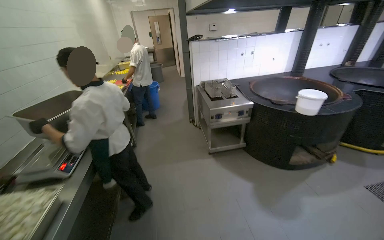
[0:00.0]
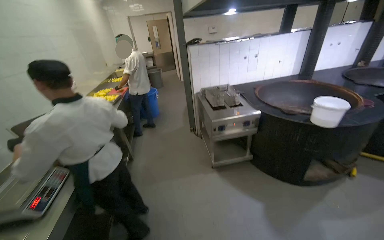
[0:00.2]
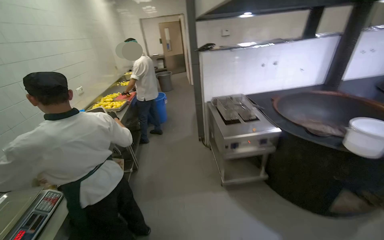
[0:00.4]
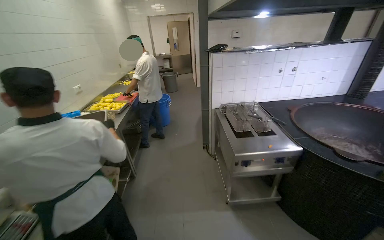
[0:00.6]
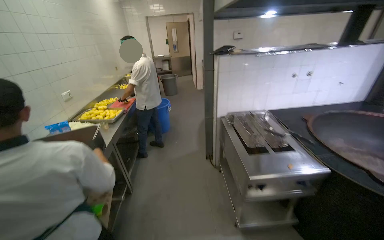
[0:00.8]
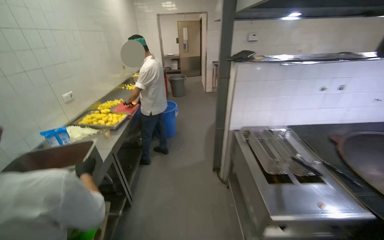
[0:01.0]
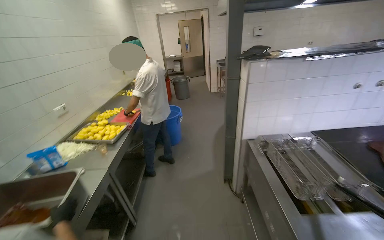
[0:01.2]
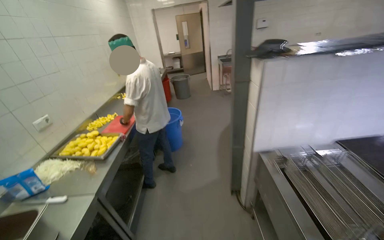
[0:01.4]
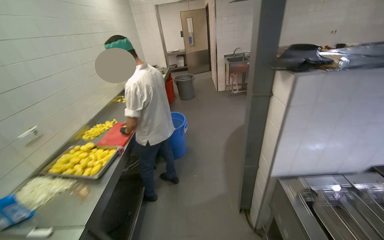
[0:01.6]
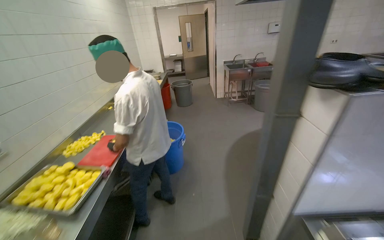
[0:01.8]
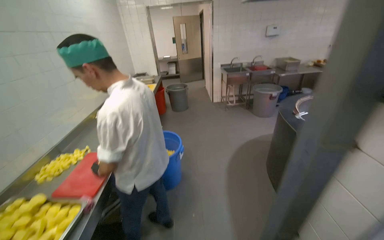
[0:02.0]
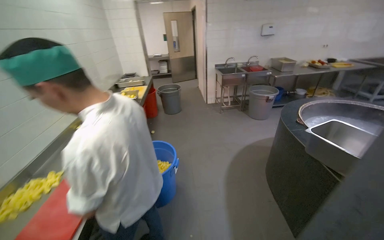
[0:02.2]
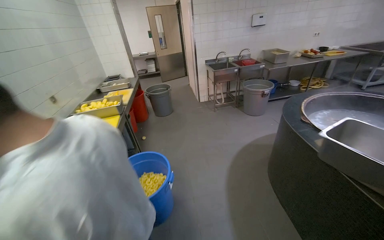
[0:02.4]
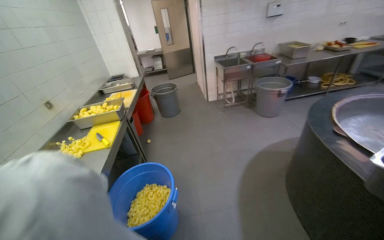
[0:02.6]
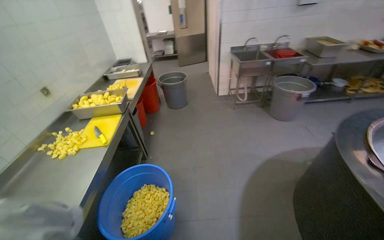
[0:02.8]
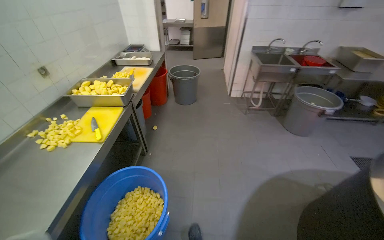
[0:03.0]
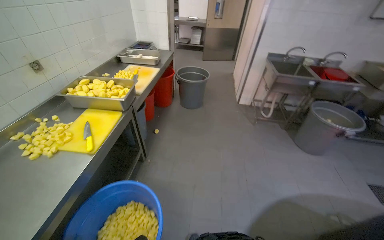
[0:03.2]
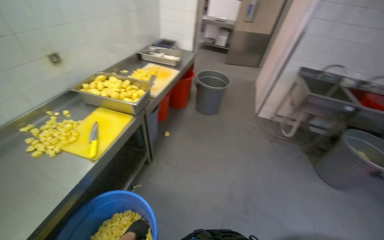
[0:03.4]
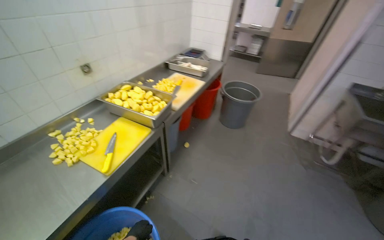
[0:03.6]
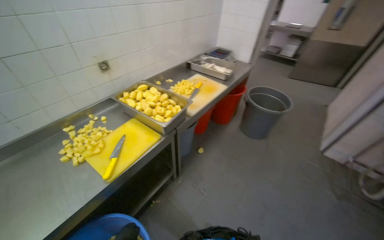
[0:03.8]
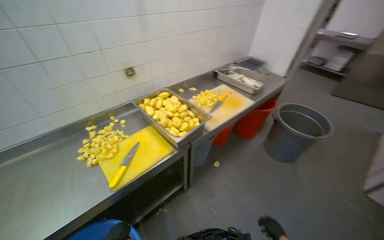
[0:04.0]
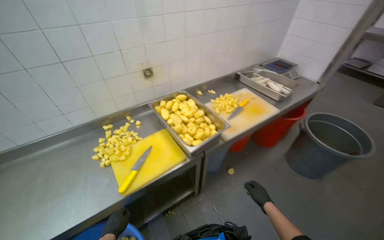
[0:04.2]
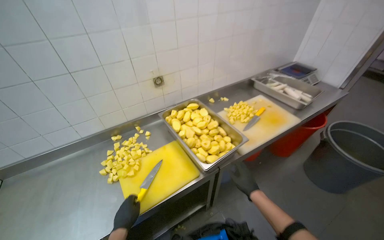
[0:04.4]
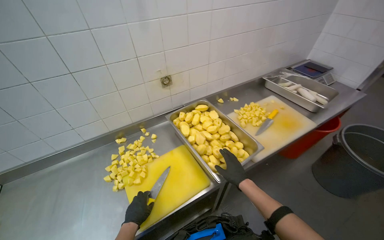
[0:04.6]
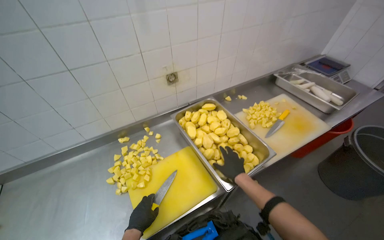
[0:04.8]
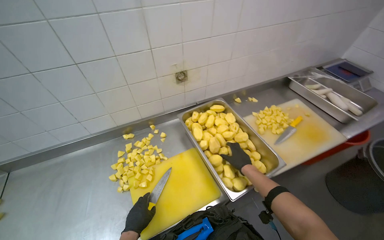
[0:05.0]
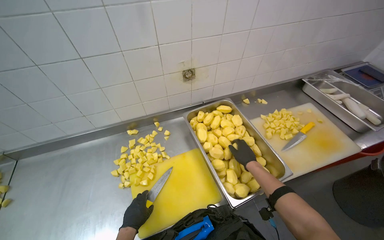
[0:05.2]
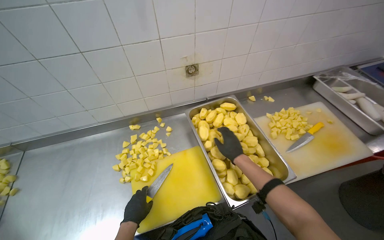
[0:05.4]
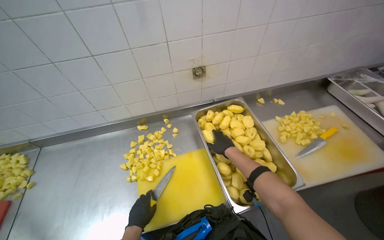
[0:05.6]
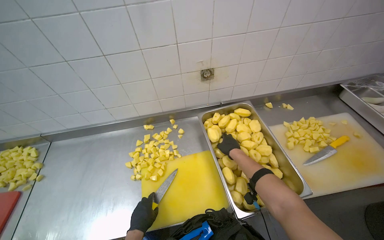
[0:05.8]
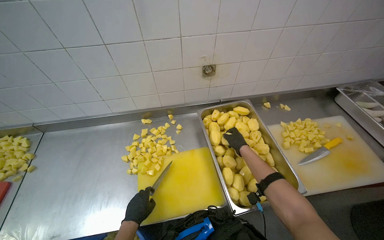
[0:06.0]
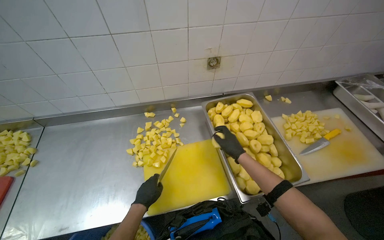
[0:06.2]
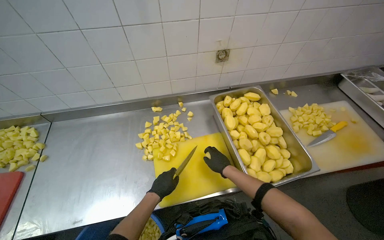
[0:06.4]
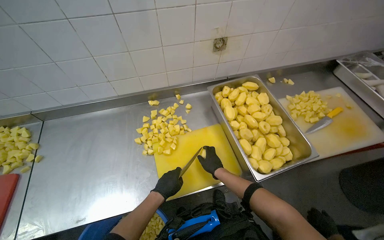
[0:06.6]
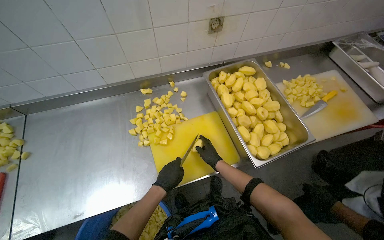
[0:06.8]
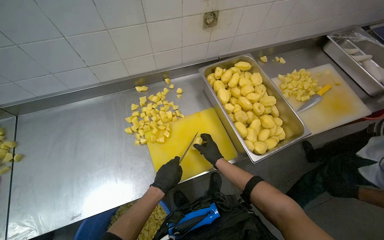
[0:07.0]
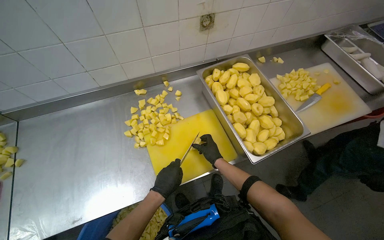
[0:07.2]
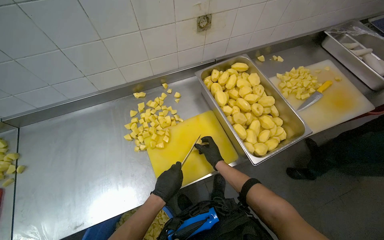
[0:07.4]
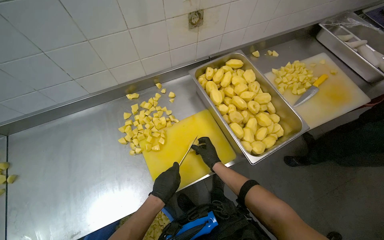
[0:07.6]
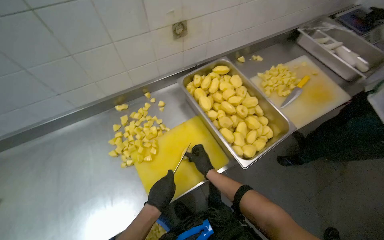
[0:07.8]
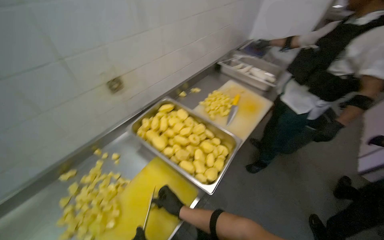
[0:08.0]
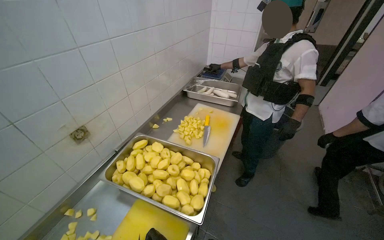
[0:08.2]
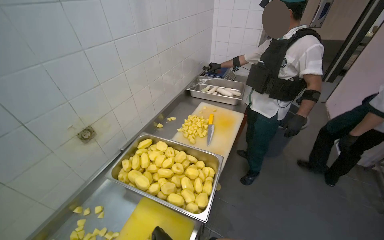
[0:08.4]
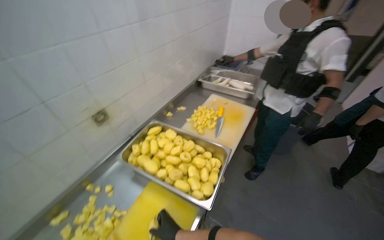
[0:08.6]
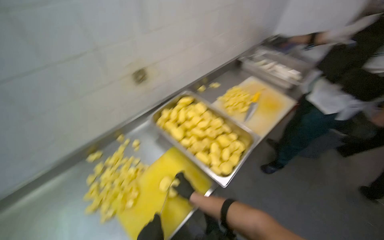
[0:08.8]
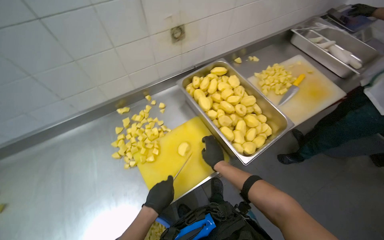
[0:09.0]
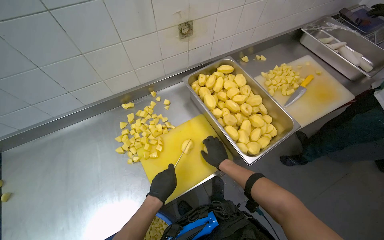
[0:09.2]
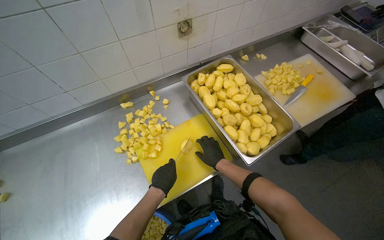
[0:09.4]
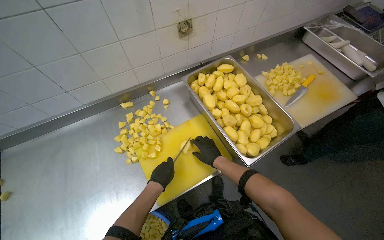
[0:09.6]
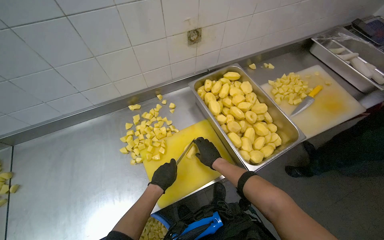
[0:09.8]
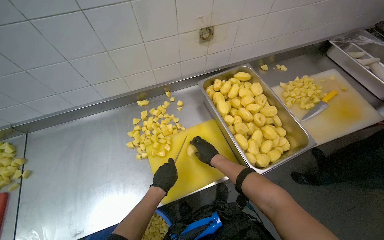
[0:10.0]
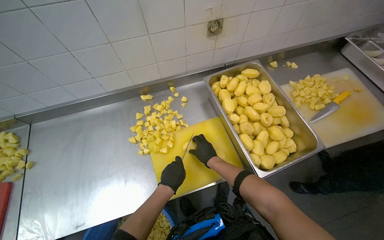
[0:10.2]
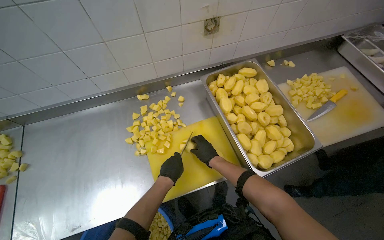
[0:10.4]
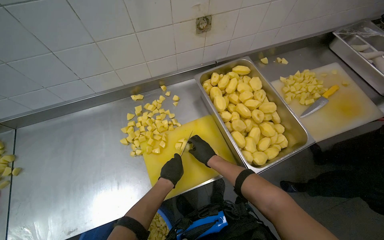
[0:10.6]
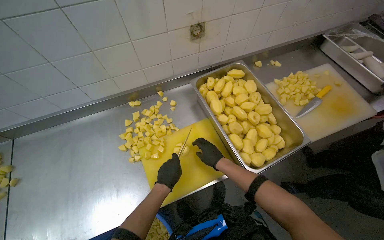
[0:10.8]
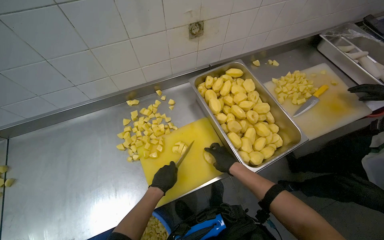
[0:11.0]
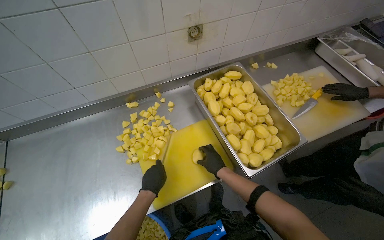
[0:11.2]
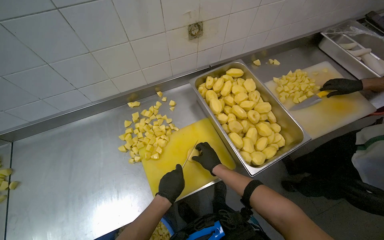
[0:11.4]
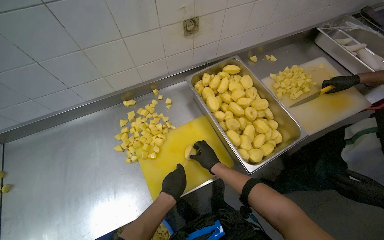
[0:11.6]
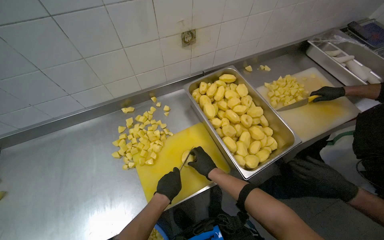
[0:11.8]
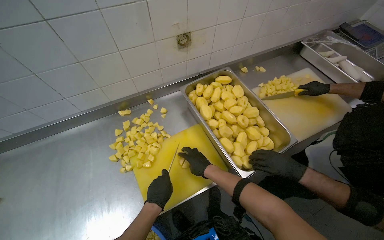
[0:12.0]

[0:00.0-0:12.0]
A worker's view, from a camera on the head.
Job: preparing food.
The whole recording: Cutting peeled potatoes into cubes. The worker continues cutting peeled potatoes into cubes on a yellow cutting board.
0.0 to 1.6 s: The camera is carried approximately 1.5 m.
1.6 to 3.0 s: The camera is carried approximately 1.5 m.
3.0 to 4.4 s: The head travels roughly 90 cm. The wearer looks roughly 55 degrees further to the left.
4.4 to 6.0 s: The wearer's head swings some 20 degrees to the left. The view tilts about 10 degrees downward. The right hand goes approximately 50 cm farther from the camera and up the picture.
6.0 to 7.6 s: The right hand moves down the picture and to the left, about 30 cm.

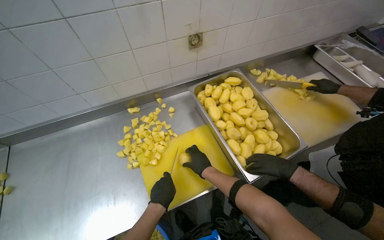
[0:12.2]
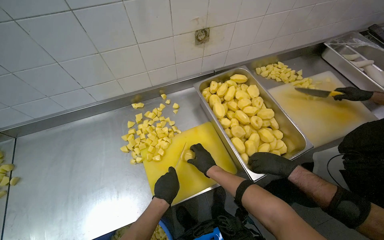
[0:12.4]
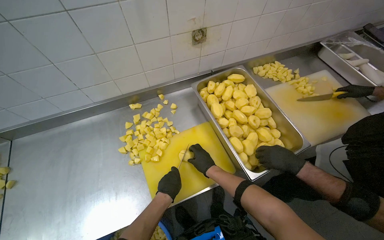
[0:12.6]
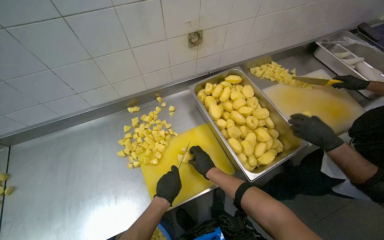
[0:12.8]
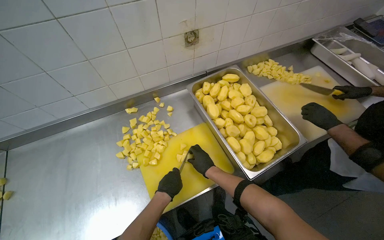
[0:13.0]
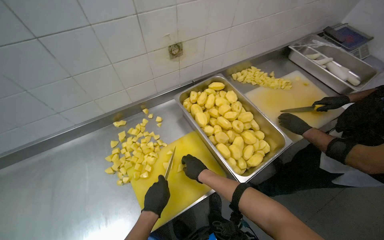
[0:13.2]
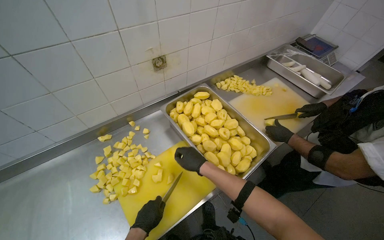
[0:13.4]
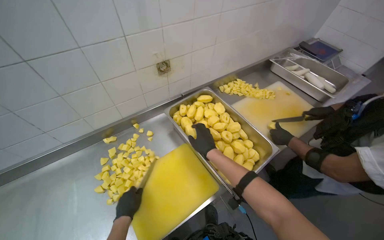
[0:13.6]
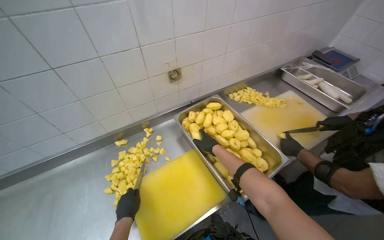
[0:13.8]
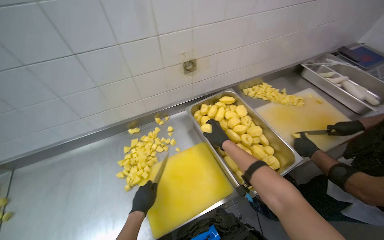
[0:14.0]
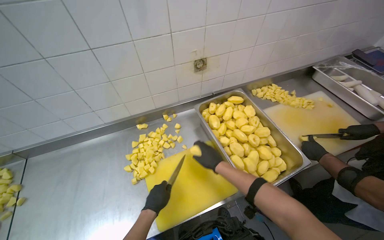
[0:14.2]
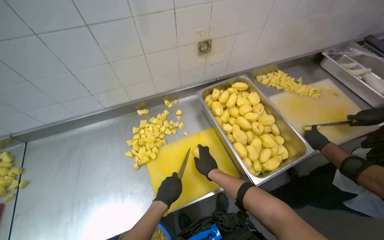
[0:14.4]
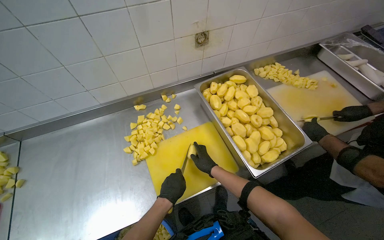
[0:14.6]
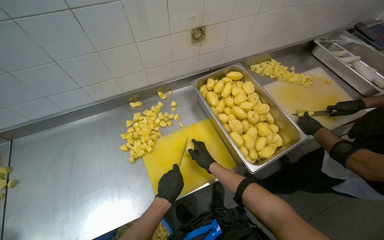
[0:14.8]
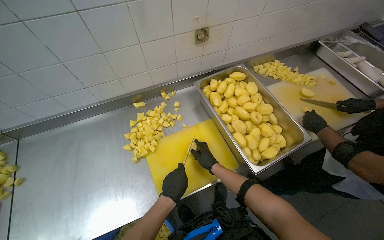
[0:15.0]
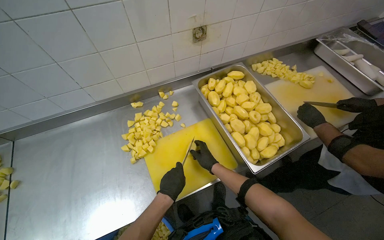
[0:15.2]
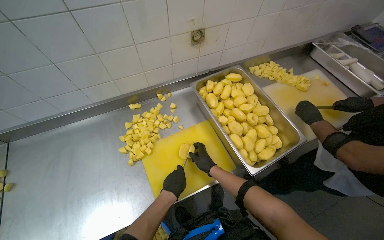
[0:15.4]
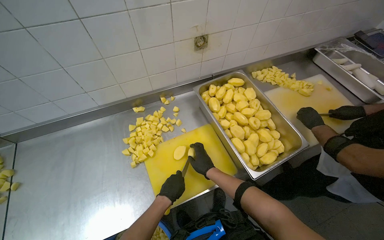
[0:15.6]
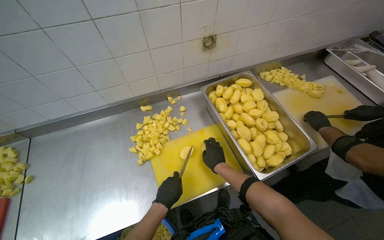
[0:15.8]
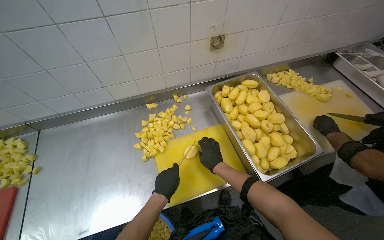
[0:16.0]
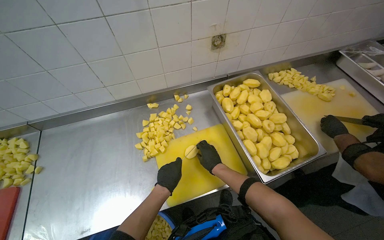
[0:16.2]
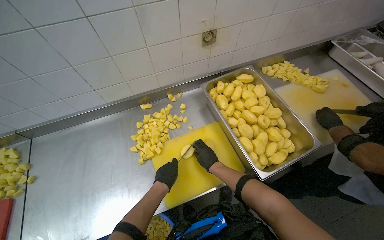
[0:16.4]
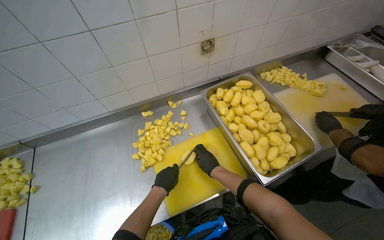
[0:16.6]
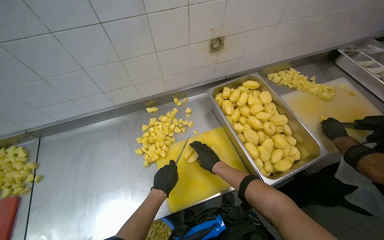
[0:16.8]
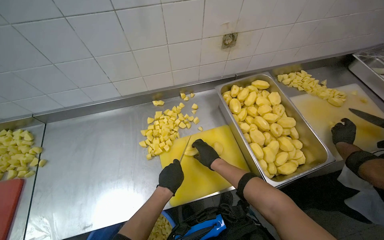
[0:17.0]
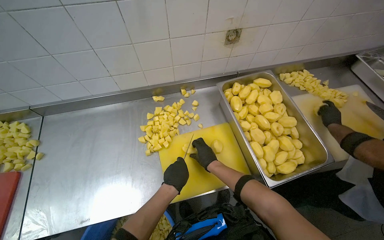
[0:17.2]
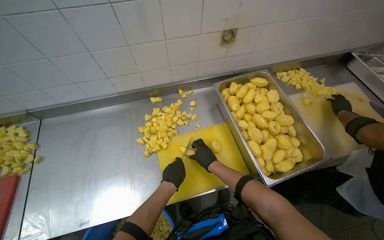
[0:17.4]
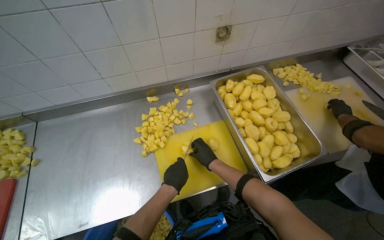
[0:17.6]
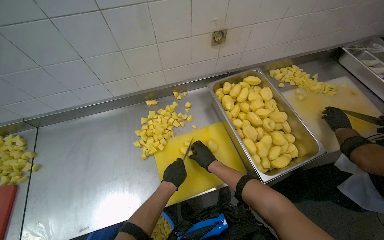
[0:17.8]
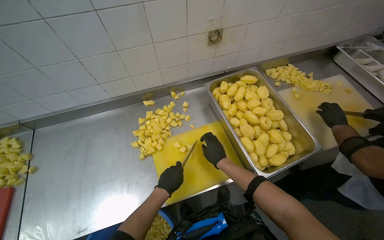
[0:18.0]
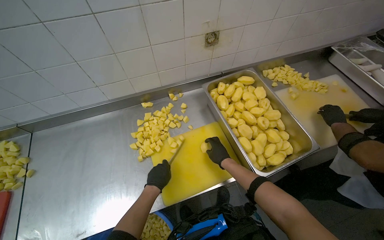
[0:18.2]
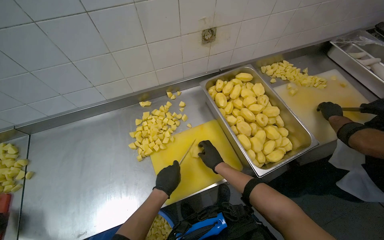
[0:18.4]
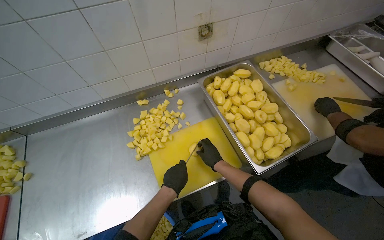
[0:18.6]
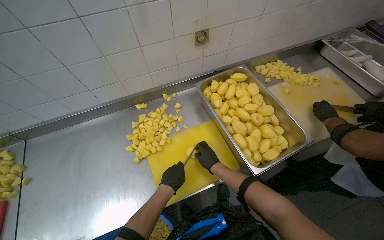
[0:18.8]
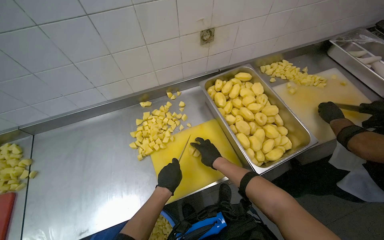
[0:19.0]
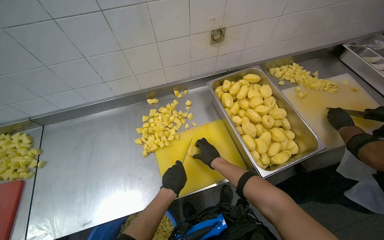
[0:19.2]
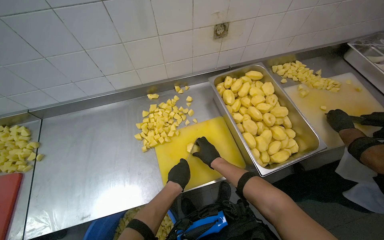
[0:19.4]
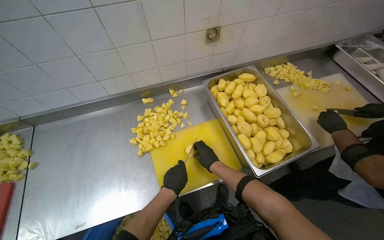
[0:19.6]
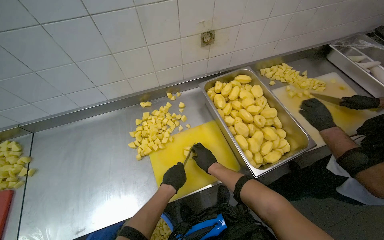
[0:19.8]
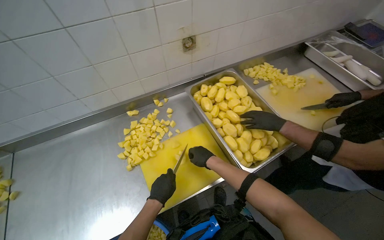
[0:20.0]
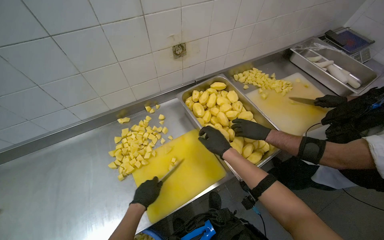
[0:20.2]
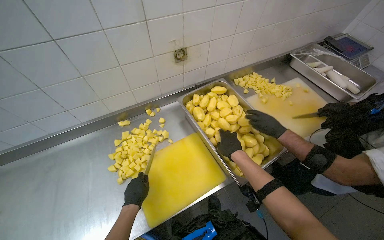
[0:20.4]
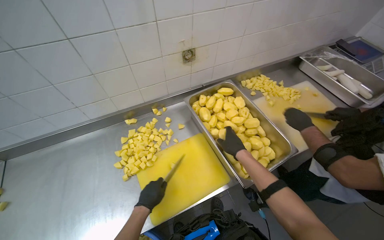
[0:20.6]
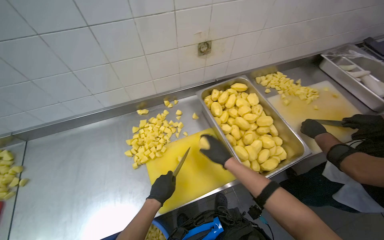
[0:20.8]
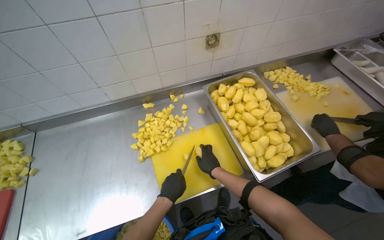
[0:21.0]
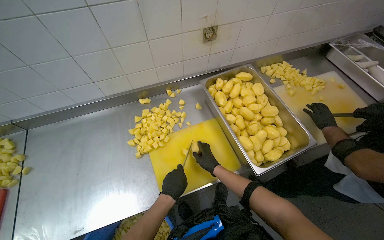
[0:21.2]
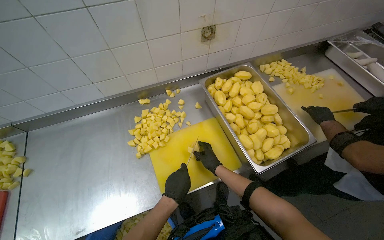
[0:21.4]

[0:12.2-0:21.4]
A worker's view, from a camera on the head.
Job: preparing food.
The whole recording: Cutting peeled potatoes into cubes. The worker continues cutting peeled potatoes into cubes on a yellow cutting board.
12.2 to 13.8 s: The right hand goes roughly 20 cm up the picture, while the left hand goes about 10 cm to the left.
13.8 to 15.2 s: The right hand goes approximately 20 cm down the picture.
16.8 to 19.8 s: The hands make small movements and keep their place.
19.8 to 21.4 s: The left hand moves some 10 cm to the left and comes back, while the right hand moves some 10 cm nearer to the camera and comes back.
